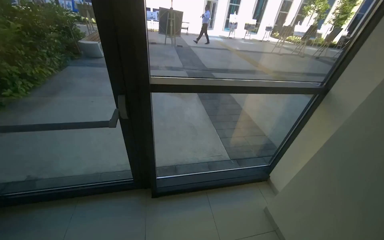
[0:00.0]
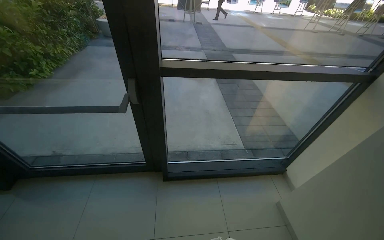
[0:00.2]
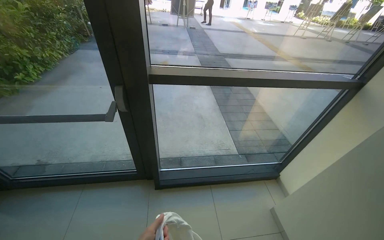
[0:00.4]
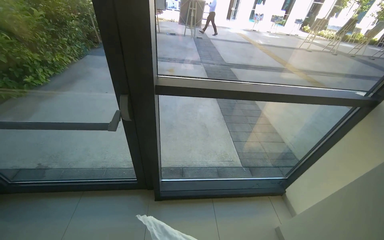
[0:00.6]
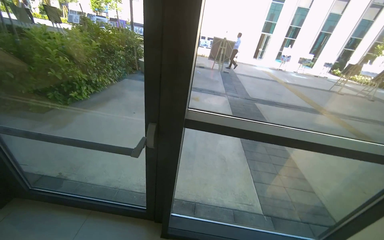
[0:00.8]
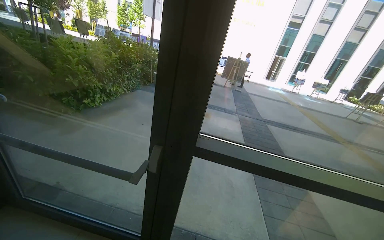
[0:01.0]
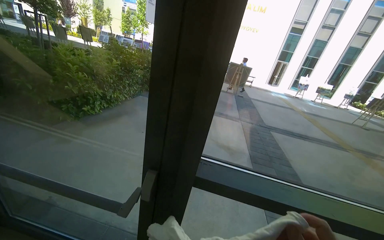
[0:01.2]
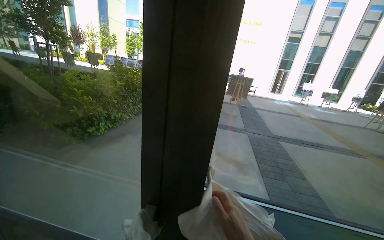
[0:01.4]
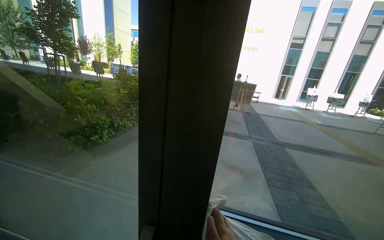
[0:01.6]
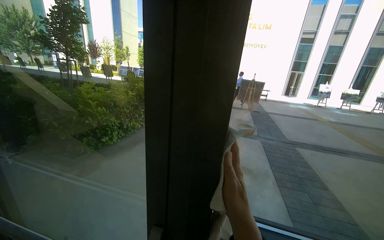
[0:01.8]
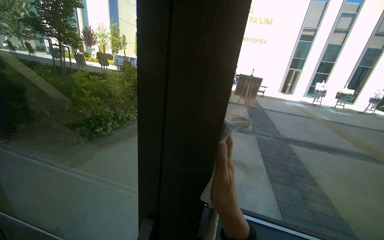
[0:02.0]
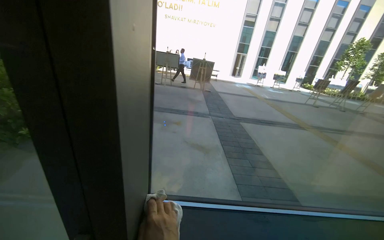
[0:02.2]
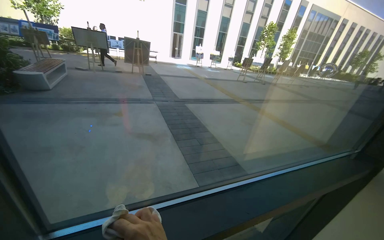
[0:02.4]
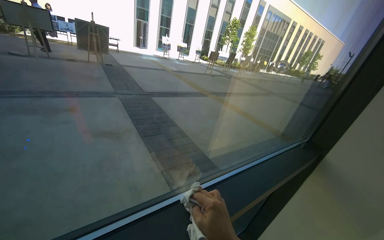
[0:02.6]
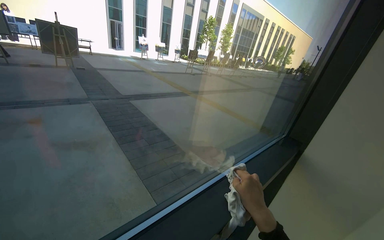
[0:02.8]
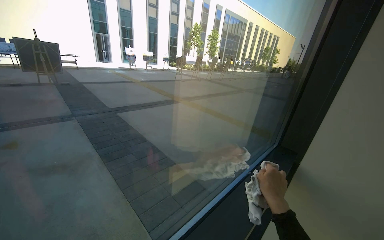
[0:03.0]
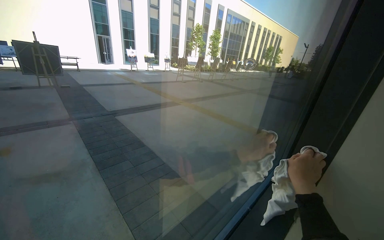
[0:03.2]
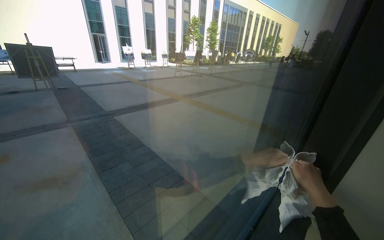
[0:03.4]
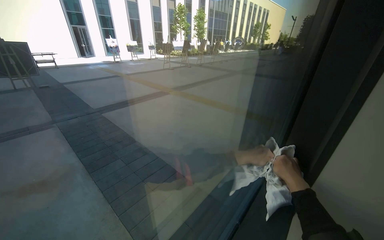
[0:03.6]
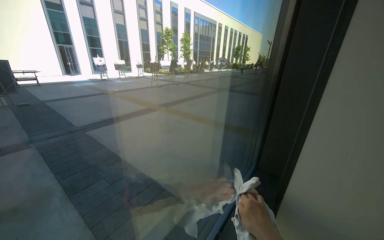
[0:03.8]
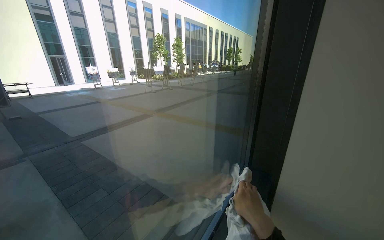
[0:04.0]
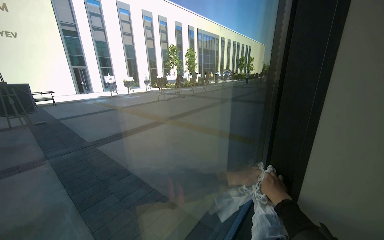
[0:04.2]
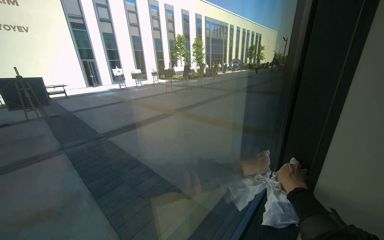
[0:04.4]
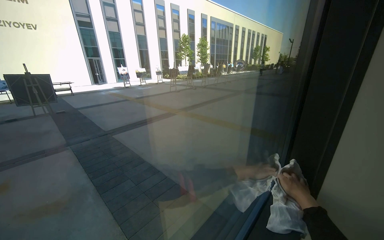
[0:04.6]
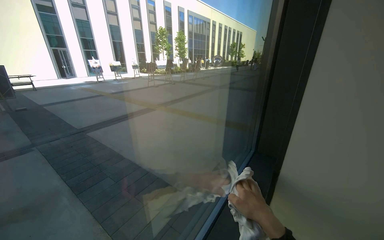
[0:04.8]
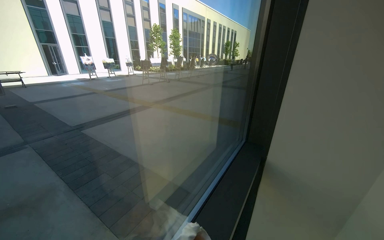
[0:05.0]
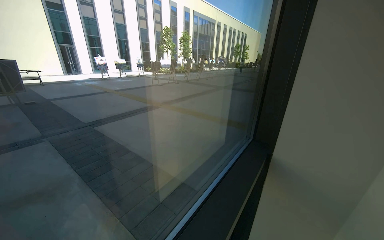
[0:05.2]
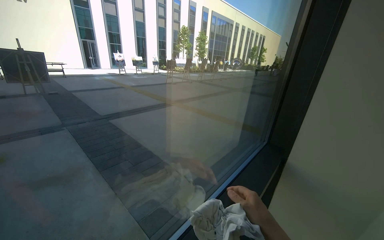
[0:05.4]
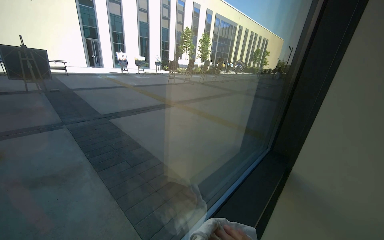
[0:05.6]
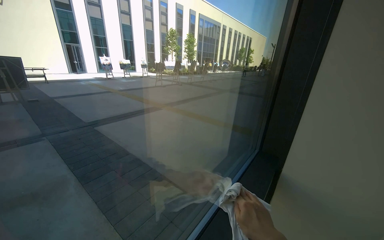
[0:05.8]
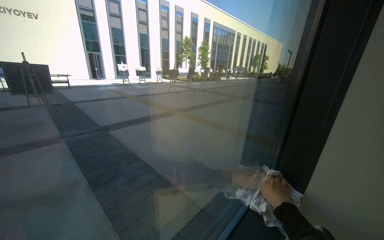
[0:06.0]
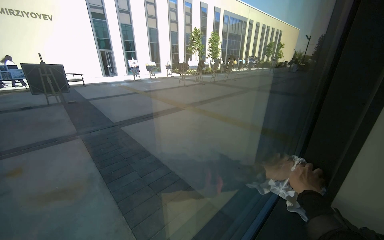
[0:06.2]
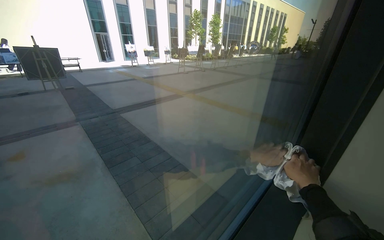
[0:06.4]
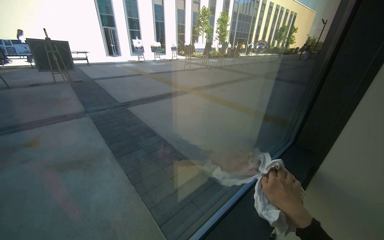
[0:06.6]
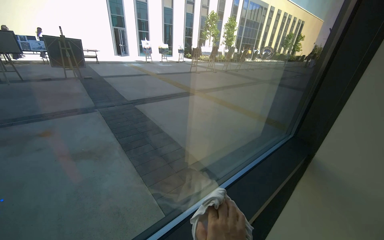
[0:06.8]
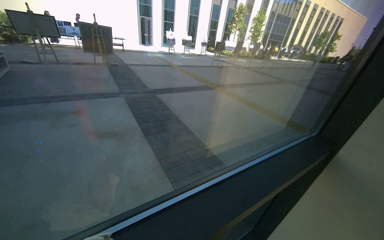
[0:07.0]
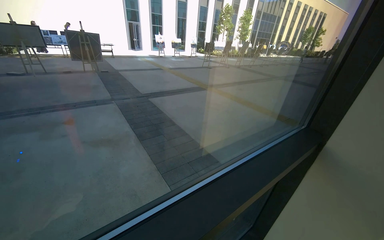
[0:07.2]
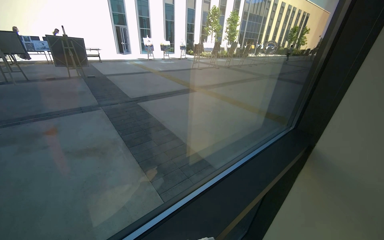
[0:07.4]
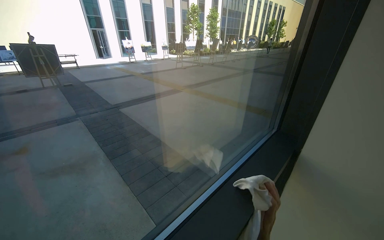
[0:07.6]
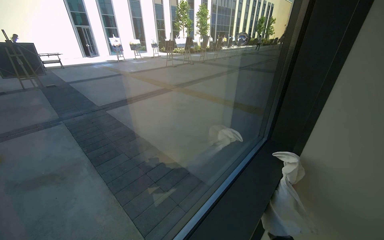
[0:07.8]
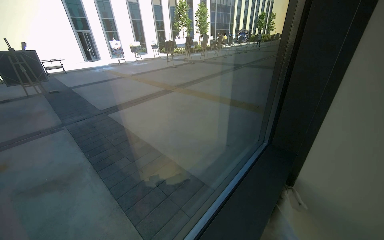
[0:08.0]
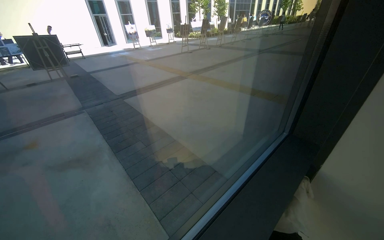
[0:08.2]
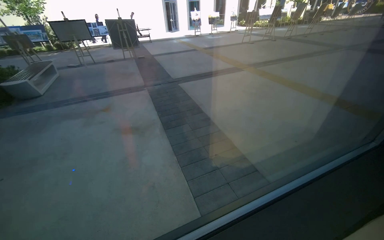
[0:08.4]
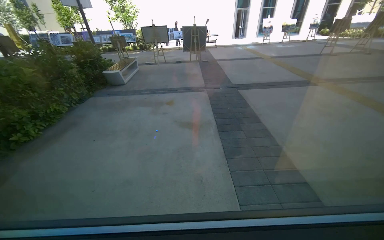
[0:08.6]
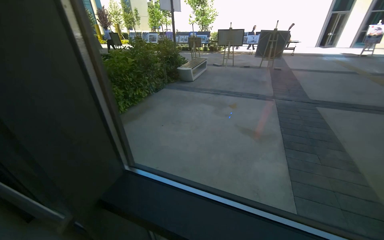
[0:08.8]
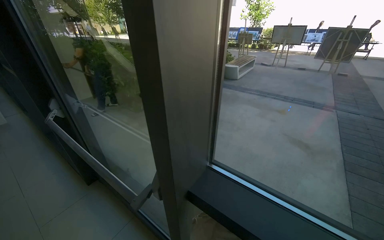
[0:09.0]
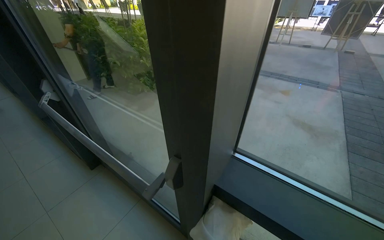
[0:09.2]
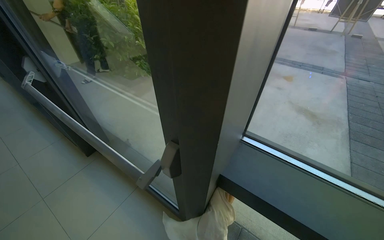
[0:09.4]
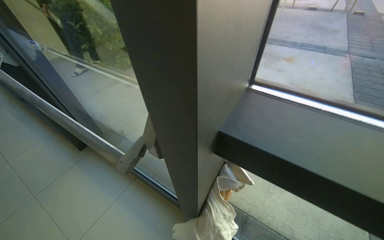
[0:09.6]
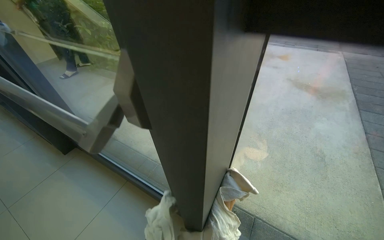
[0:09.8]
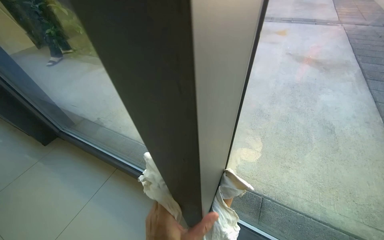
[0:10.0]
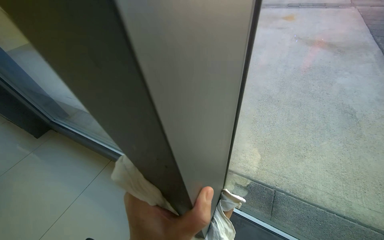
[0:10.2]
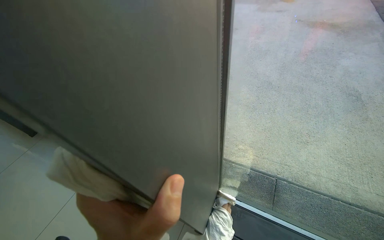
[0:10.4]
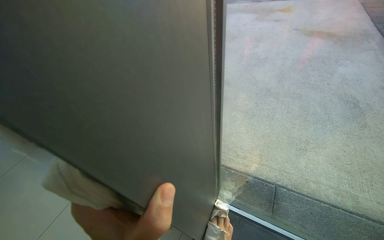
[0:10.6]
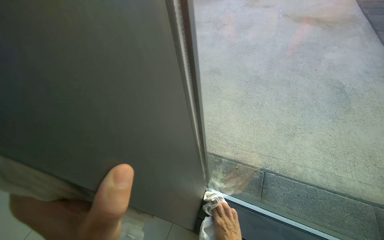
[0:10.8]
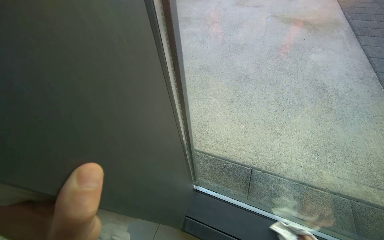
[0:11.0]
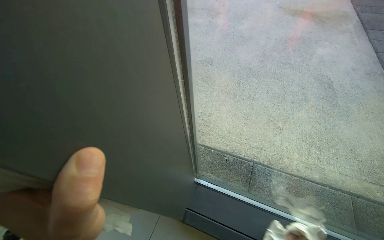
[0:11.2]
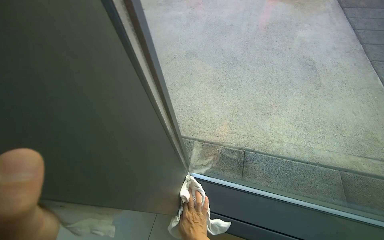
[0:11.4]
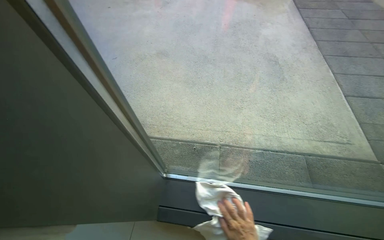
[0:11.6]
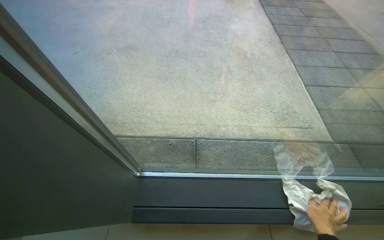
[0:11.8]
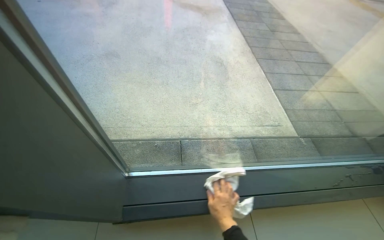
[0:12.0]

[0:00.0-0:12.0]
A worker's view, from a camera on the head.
Job: wiping surfaces.
The whole recording: Wiping glass door frames. The worker wipes the glass door frames and bottom glass with a cloth.
0:00.0 to 0:01.6: The head travels approximately 50 cm. The wearer looks approximately 25 degrees further to the left. The camera pitches upward, by approximately 20 degrees.
0:01.6 to 0:03.0: The camera travels approximately 60 cm. The head turns to the right by roughly 55 degrees. The view tips downward by roughly 15 degrees.
0:03.0 to 0:04.4: The right hand goes left and right, approximately 20 cm each way, reversing 2 times.
0:07.6 to 0:09.0: The camera is carried about 50 cm. The head turns to the left by about 80 degrees.
0:09.0 to 0:10.4: The camera is carried roughly 70 cm. The wearer looks some 15 degrees further downward.
0:10.4 to 0:12.0: The head rotates some 35 degrees to the right.

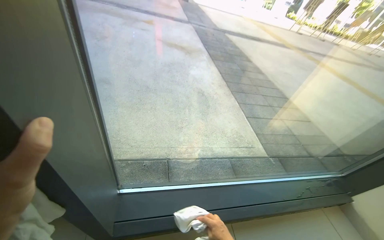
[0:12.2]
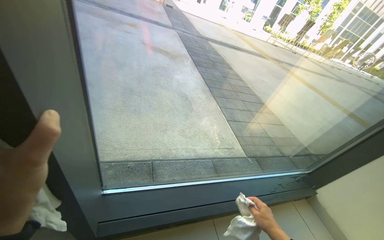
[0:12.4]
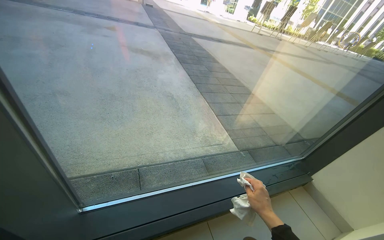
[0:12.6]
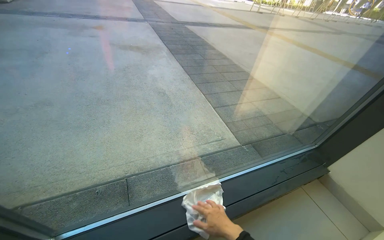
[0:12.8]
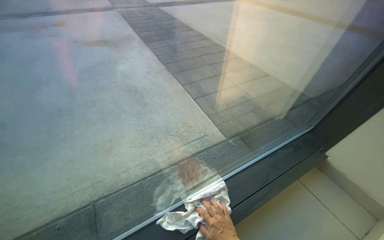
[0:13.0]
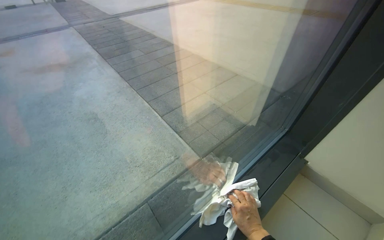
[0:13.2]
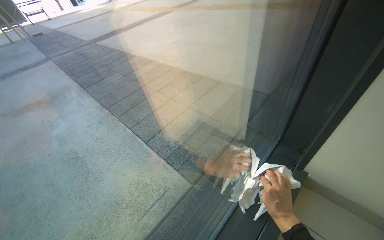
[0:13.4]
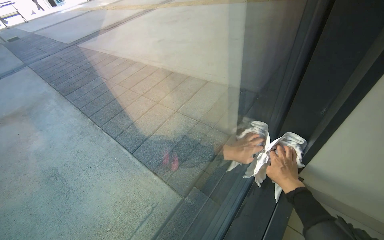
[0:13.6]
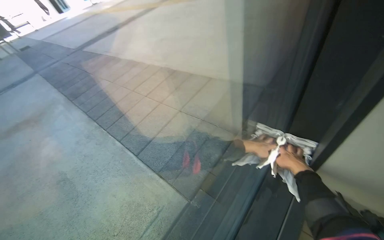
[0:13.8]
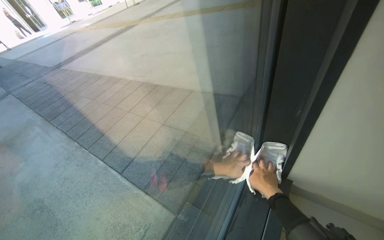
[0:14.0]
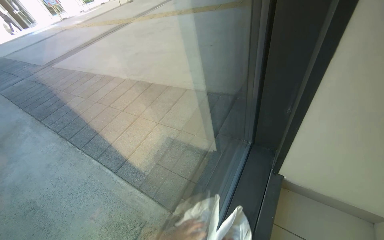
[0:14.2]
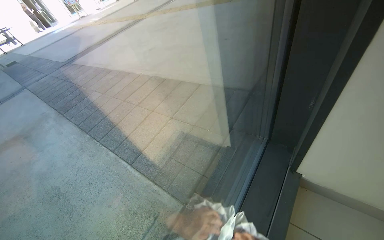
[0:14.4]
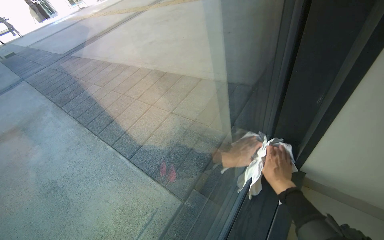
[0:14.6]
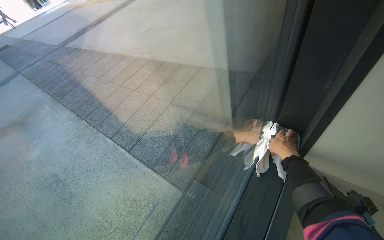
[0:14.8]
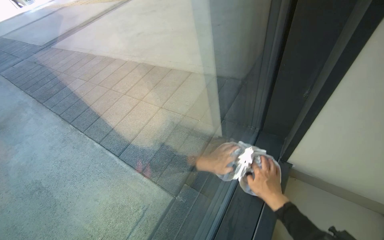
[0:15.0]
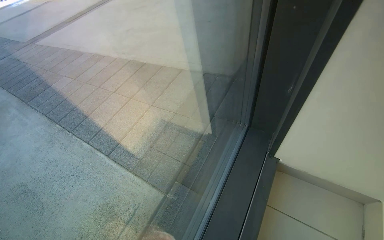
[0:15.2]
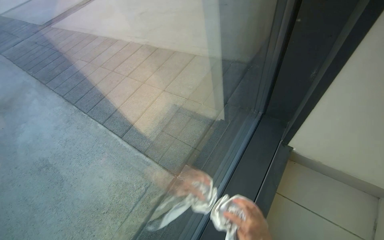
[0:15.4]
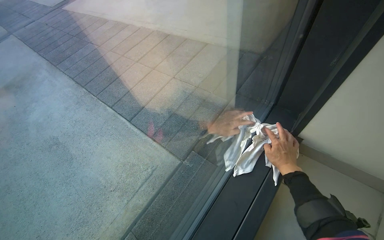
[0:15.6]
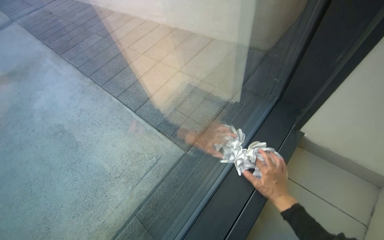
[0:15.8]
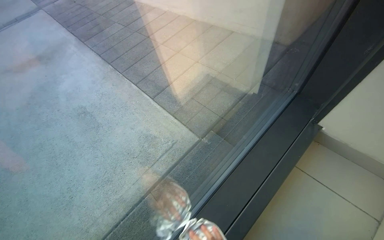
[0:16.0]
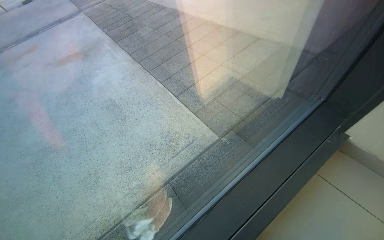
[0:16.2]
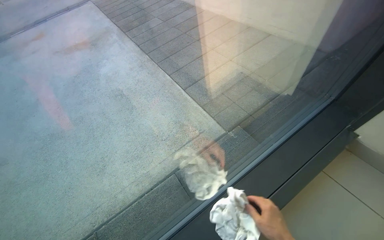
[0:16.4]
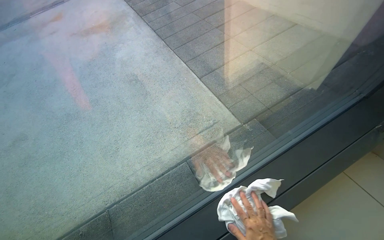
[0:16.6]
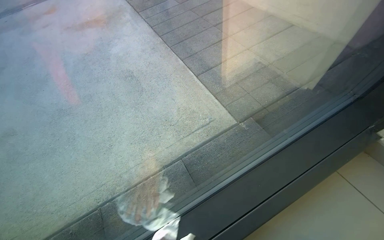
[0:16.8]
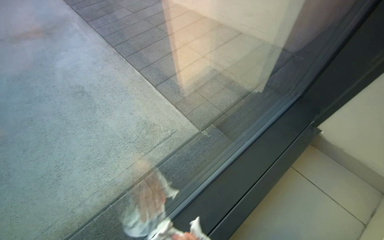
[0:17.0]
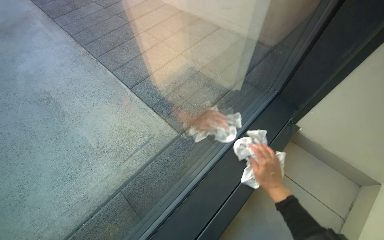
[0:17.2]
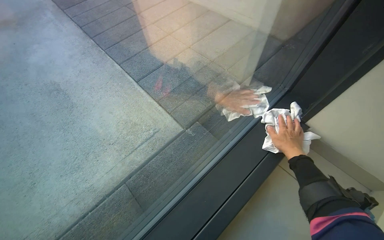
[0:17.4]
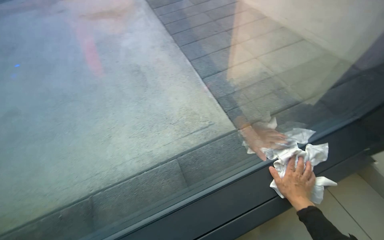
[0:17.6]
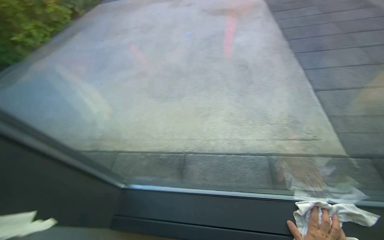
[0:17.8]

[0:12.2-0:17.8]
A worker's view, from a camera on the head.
Job: wiping surfaces.
The whole recording: Wiping glass door frames. The worker wipes the glass door frames and bottom glass with a cloth.
0:12.2 to 0:13.6: The camera travels roughly 80 cm. The wearer's head swings roughly 50 degrees to the right.
0:16.4 to 0:17.8: The wearer looks approximately 40 degrees further to the left.

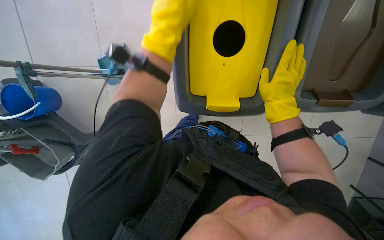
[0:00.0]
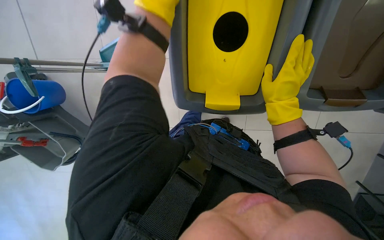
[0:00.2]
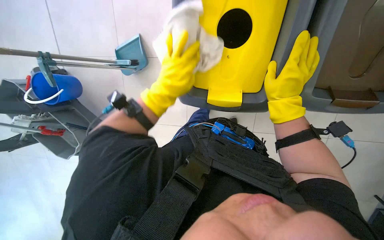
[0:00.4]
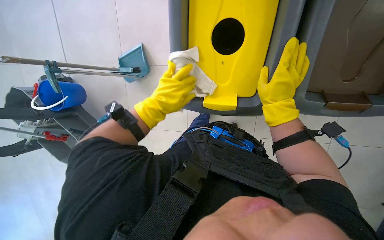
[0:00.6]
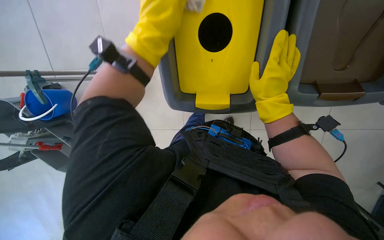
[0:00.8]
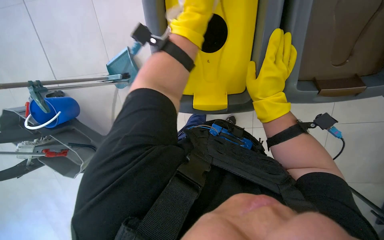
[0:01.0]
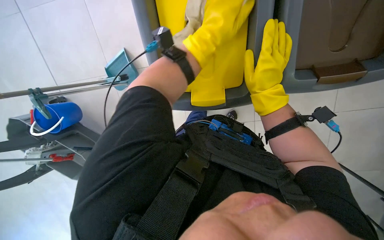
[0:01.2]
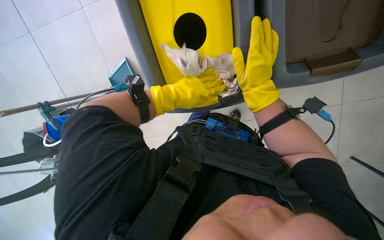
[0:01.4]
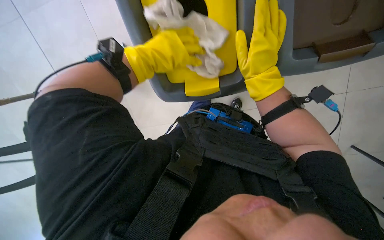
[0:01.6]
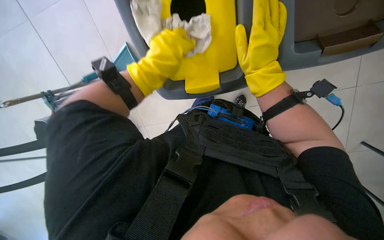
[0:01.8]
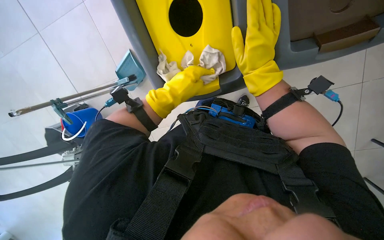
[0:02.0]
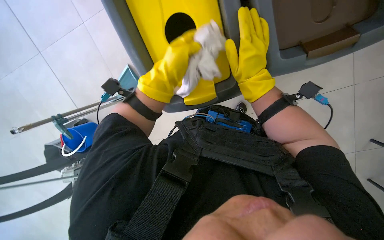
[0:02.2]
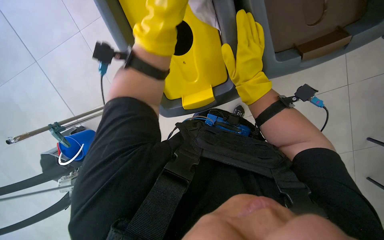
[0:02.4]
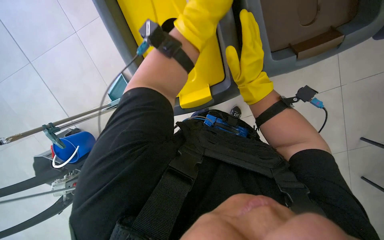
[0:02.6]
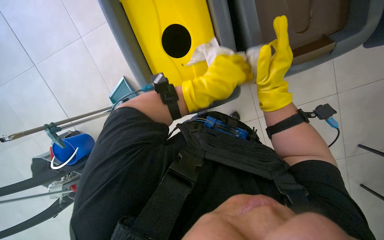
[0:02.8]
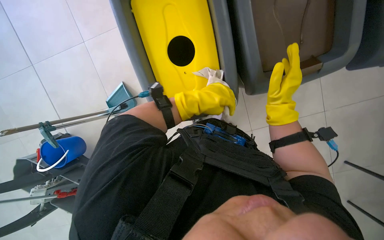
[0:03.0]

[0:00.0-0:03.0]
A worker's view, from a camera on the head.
Job: wiping surfaces.
The whole recording: Wiping trash bins. The worker wipes the inside and outside surfaces of the trash bins with a cloth.
0:00.0 to 0:01.6: The left hand swings up and down the picture, some 20 cm each way, with 2 reversals.
0:01.6 to 0:03.0: The view tilts roughly 10 degrees upward. The left hand moves to the right, roughly 15 cm.
